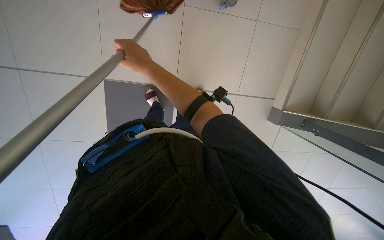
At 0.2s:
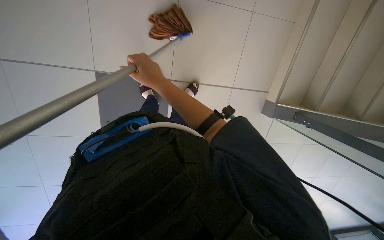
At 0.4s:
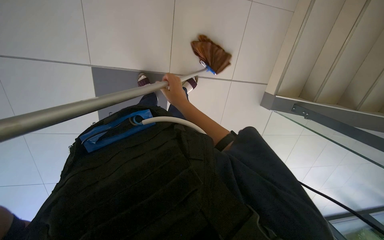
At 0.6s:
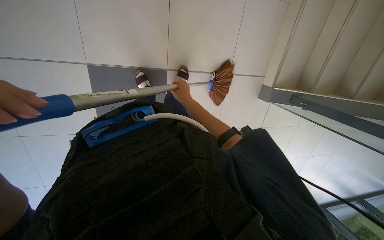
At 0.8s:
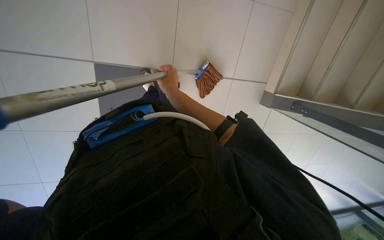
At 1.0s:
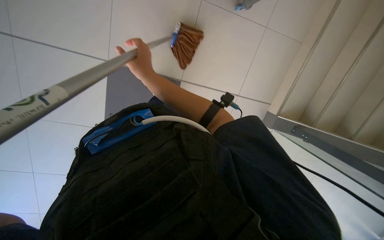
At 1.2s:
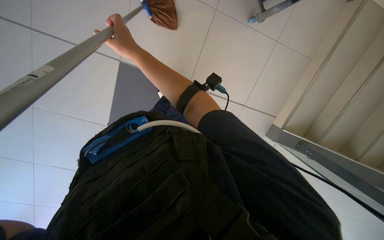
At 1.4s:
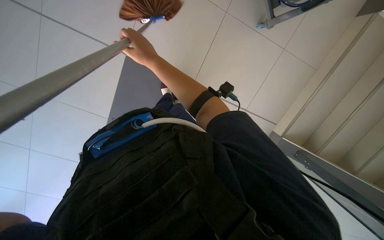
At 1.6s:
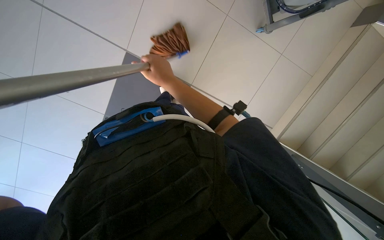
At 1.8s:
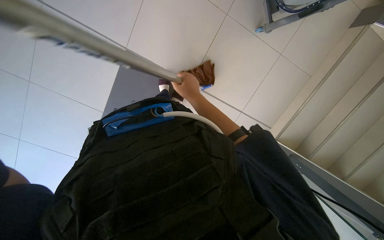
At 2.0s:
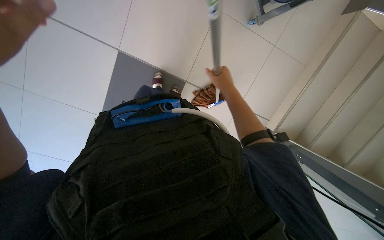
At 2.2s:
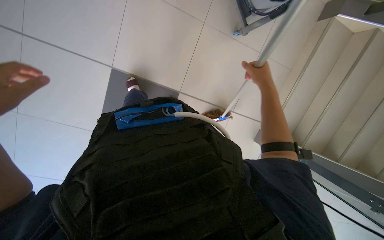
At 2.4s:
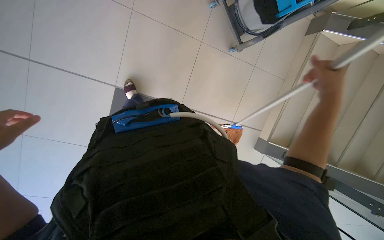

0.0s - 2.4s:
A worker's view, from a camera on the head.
Job: mopping floor.
The whole recording: Cleaning stairs. The worker cleans the stairs, including both the underside and top surfaces, with a long-handled brush.
0.0s - 1.2s: The view tilts roughly 15 degrees downward. The right hand travels farther from the camera and back again, about 20 cm each way.
1.2s - 2.4s: The right hand heads to the right, covering some 40 cm.

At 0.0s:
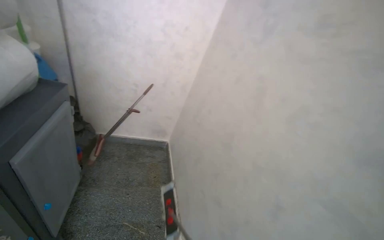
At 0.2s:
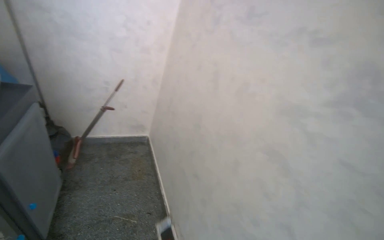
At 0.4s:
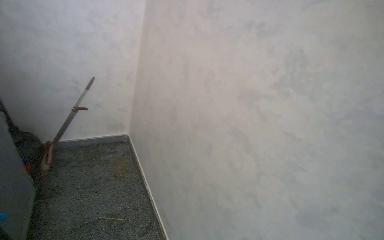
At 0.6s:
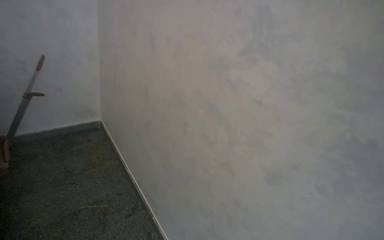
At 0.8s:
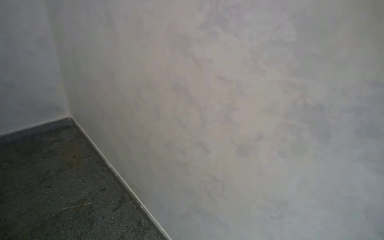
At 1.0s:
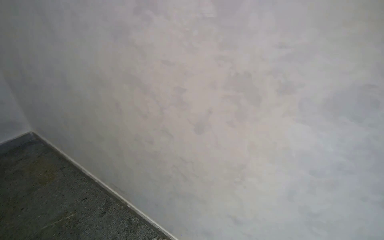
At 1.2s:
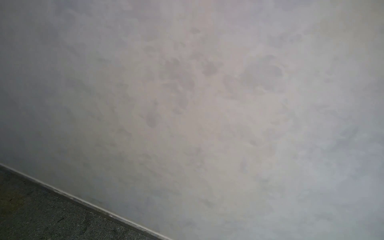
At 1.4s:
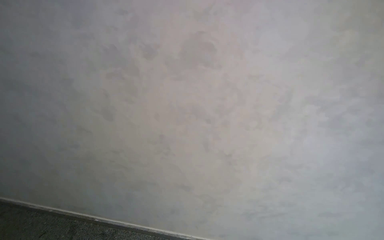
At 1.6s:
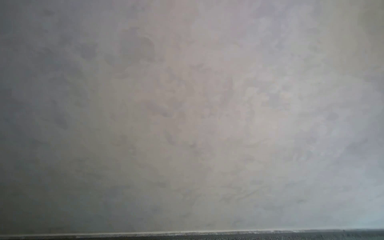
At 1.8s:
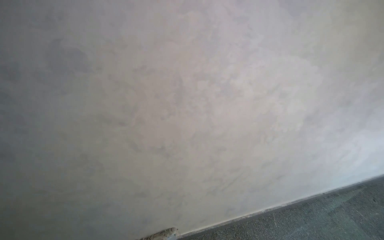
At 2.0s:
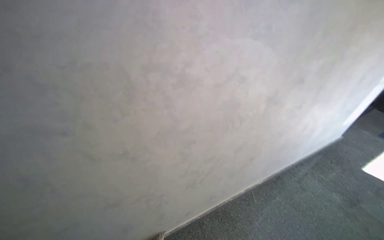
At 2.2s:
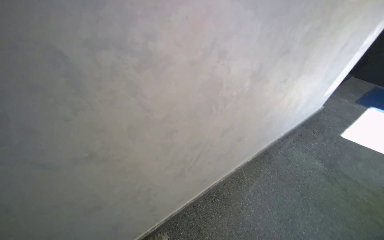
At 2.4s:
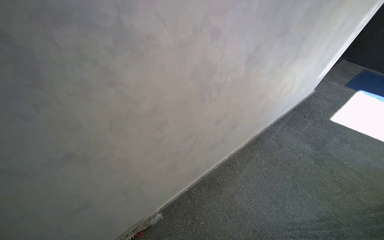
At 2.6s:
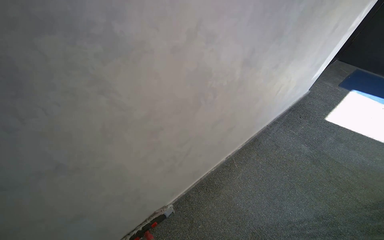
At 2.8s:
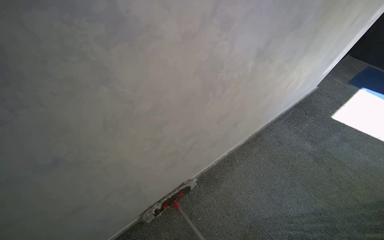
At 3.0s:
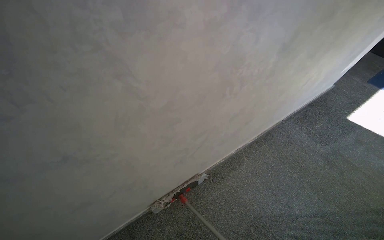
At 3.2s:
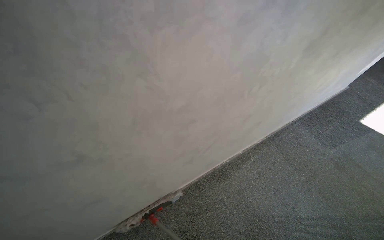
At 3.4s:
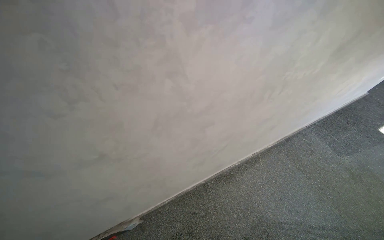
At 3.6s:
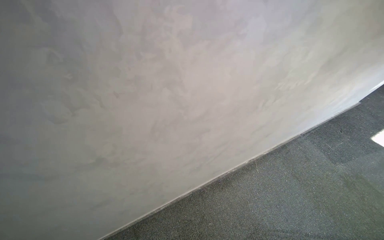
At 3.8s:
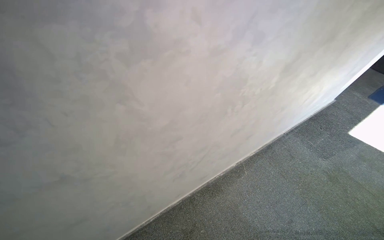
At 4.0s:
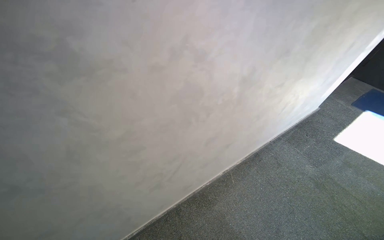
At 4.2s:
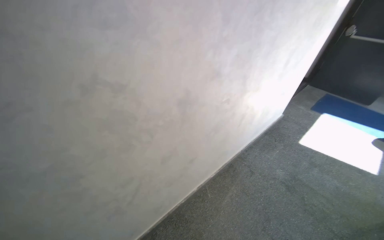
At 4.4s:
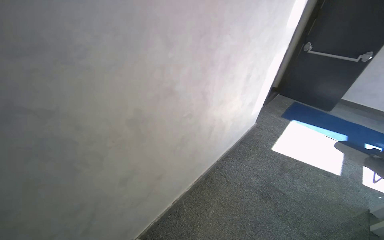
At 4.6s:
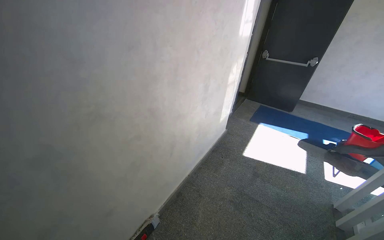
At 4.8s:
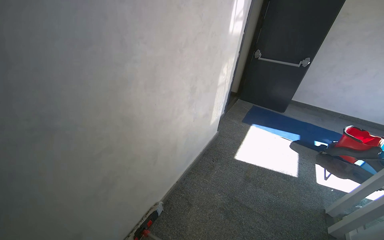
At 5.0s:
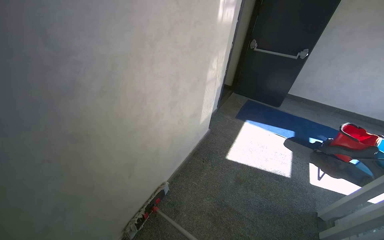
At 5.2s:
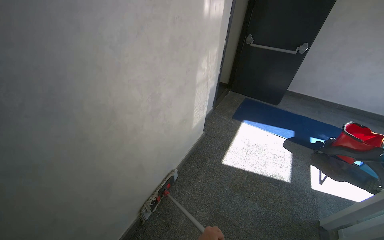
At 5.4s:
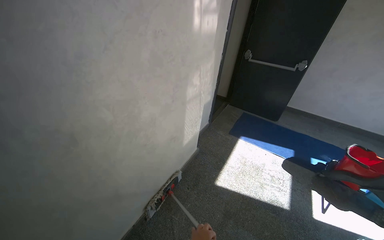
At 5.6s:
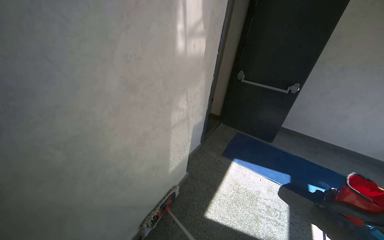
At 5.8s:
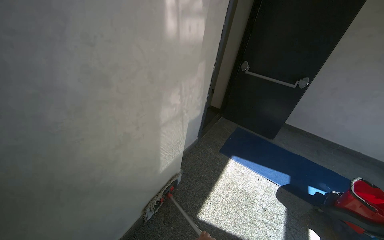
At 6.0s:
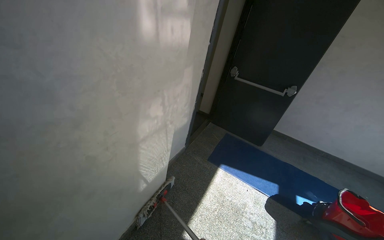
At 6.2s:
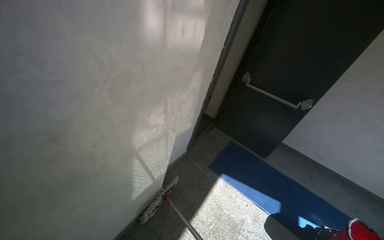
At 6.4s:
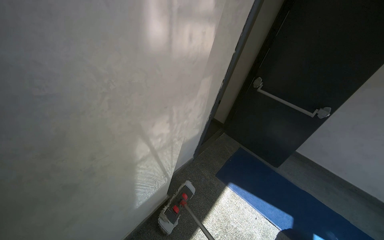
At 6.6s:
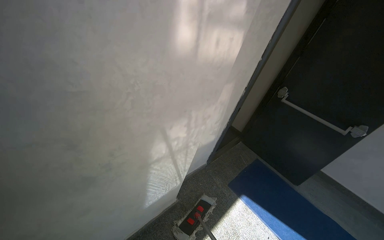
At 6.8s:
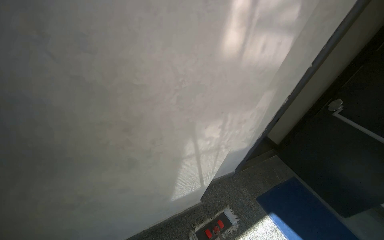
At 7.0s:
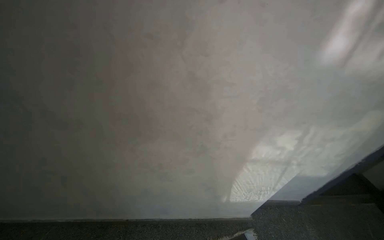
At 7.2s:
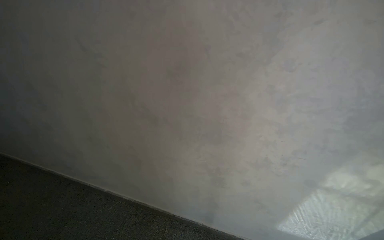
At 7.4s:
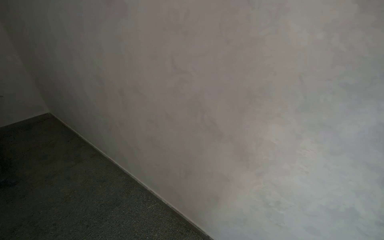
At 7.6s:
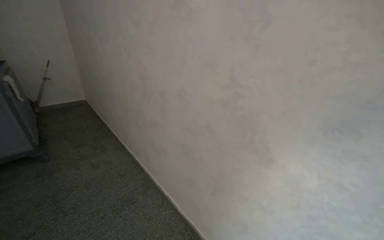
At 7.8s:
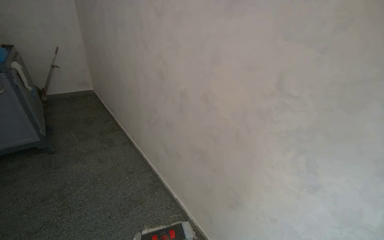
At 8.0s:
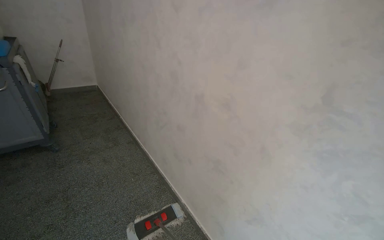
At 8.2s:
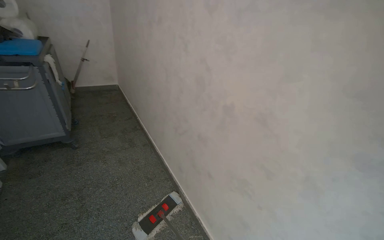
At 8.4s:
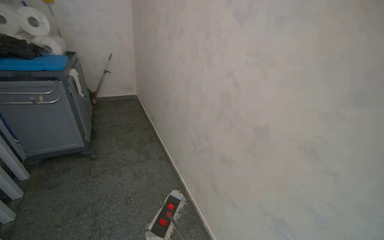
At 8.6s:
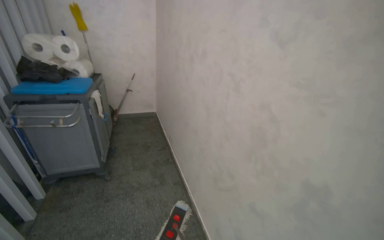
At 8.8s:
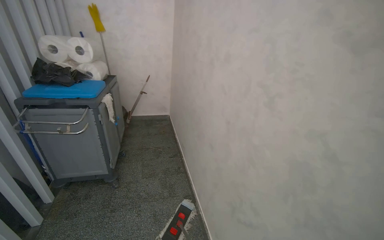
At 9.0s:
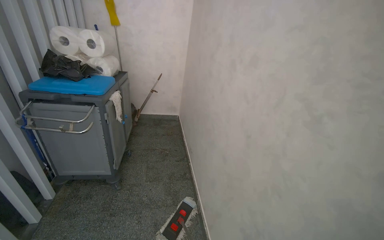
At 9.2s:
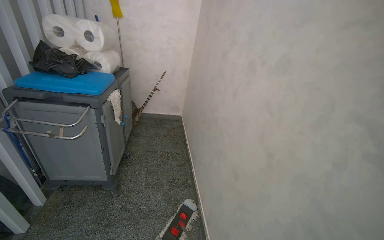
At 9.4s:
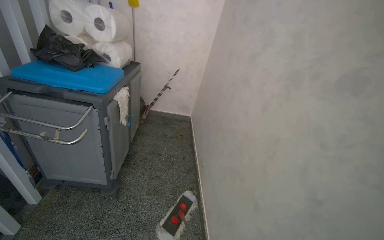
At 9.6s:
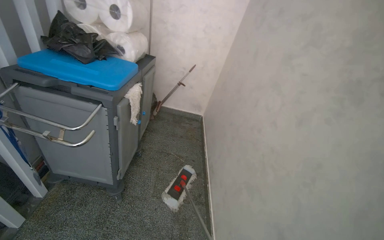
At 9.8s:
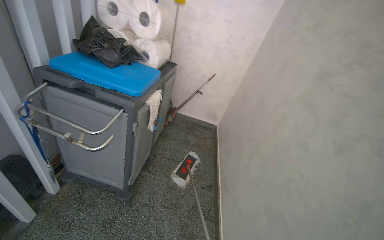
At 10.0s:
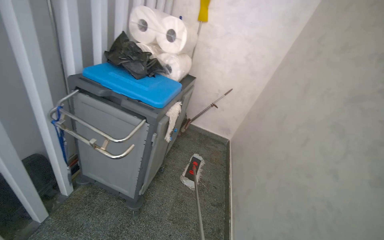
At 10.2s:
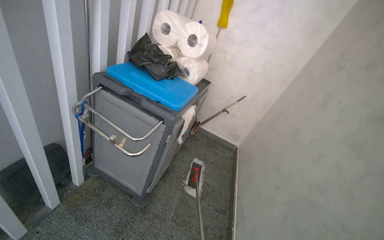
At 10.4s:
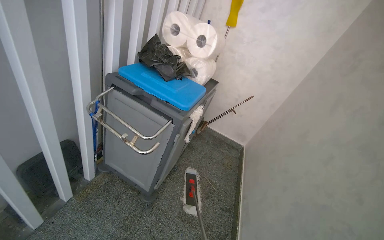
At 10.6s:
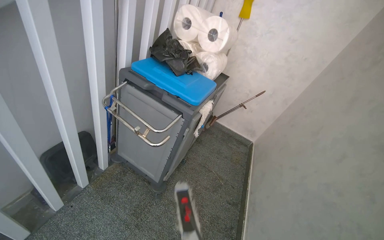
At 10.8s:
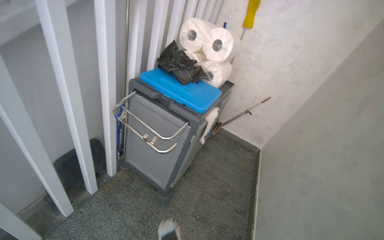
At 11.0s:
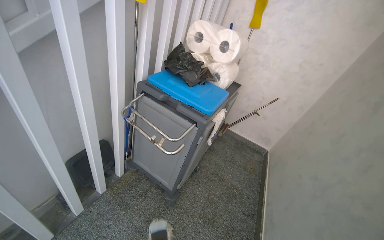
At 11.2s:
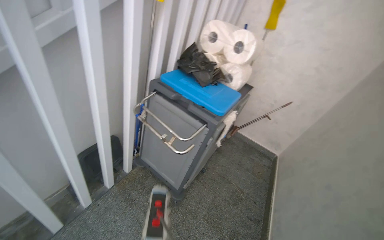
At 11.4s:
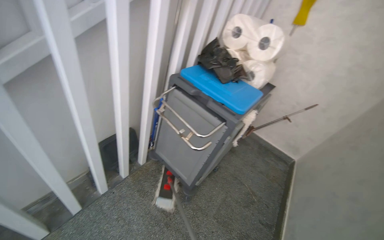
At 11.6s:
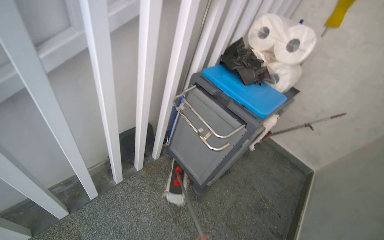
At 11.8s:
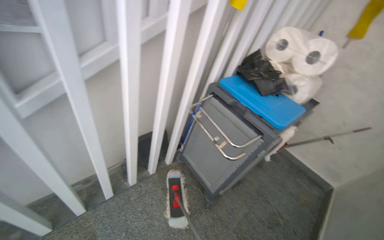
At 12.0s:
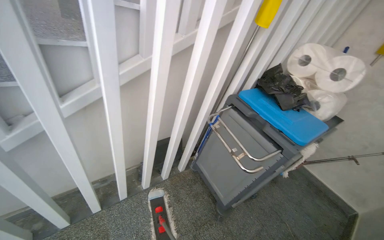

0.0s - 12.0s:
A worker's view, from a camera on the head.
Job: mopping floor.
The whole recording: Mopping building floor. The worker mops the floor in the building entrance area.
0.0s - 1.6s: The head travels about 60 cm. The wearer's head swings approximately 80 degrees to the right. The camera pitches downward, by some 20 degrees.
1.6s - 3.0s: The wearer's head swings some 30 degrees to the right. The view tilts about 20 degrees downward.
3.0s - 4.4s: The view tilts roughly 15 degrees upward.
4.4s - 6.0s: The head travels roughly 1.5 m. The camera sweeps to the right, by approximately 15 degrees.
6.0s - 7.6s: The wearer's head swings approximately 105 degrees to the left. The camera pitches upward, by some 15 degrees.
7.6s - 9.0s: The wearer moves roughly 1 m. The wearer looks some 35 degrees further to the left.
9.0s - 10.4s: The head travels about 60 cm. The head turns to the left by about 35 degrees.
10.4s - 12.0s: The head travels roughly 70 cm. The head turns to the left by some 50 degrees.

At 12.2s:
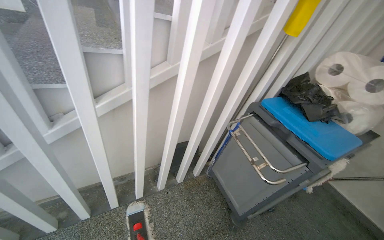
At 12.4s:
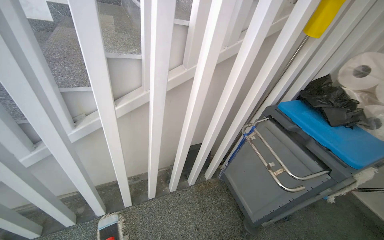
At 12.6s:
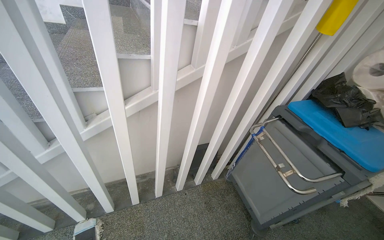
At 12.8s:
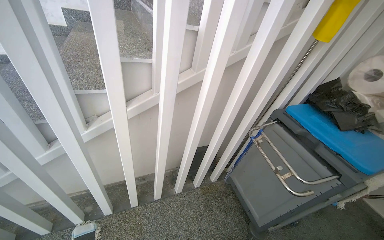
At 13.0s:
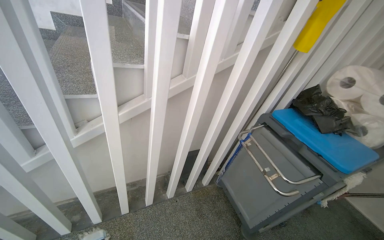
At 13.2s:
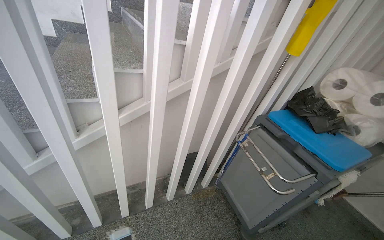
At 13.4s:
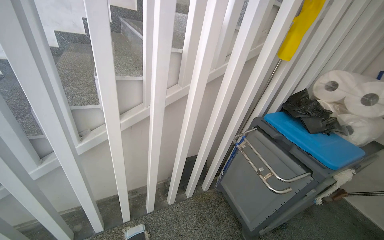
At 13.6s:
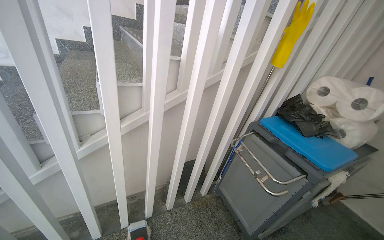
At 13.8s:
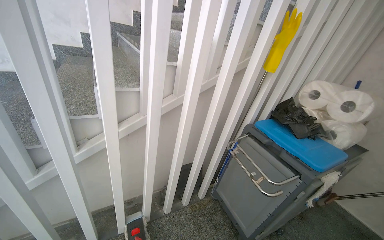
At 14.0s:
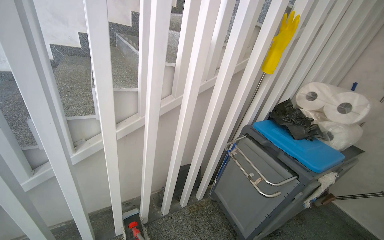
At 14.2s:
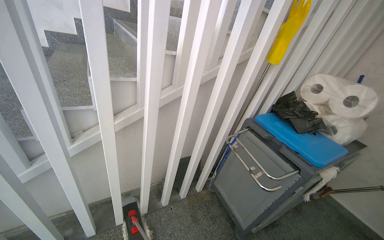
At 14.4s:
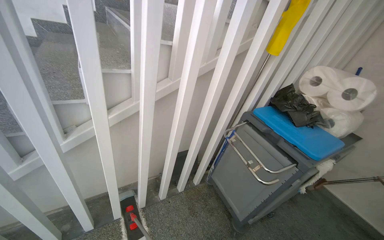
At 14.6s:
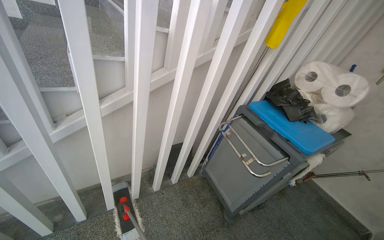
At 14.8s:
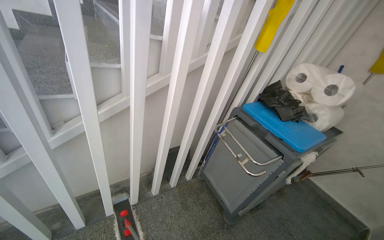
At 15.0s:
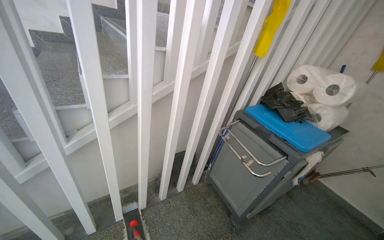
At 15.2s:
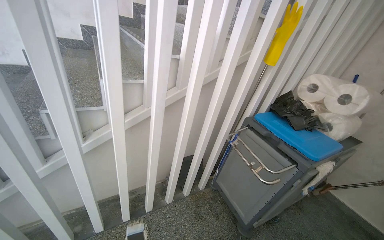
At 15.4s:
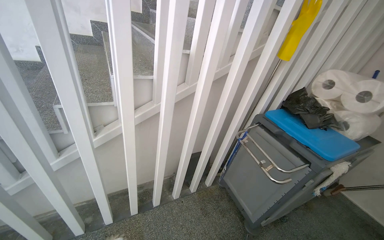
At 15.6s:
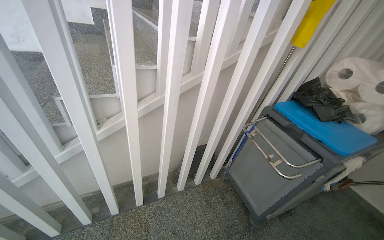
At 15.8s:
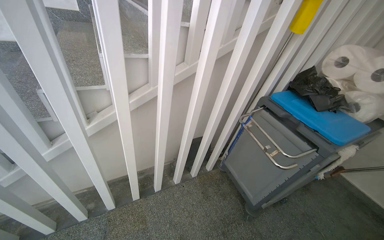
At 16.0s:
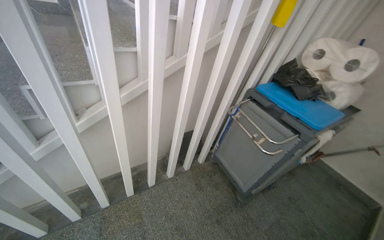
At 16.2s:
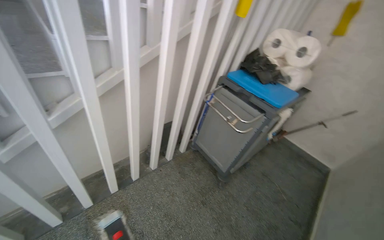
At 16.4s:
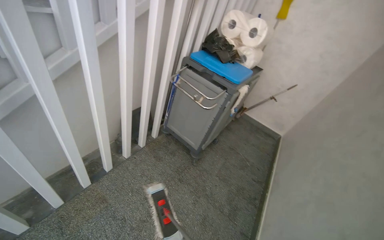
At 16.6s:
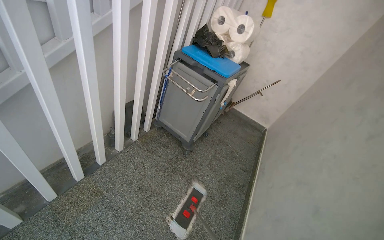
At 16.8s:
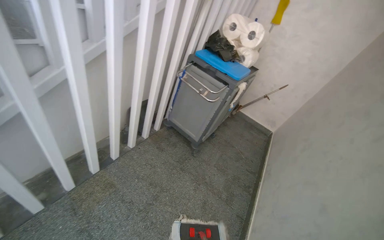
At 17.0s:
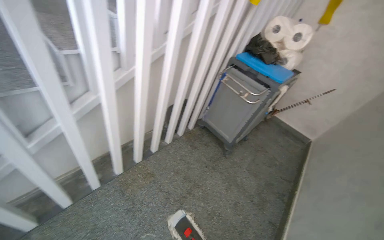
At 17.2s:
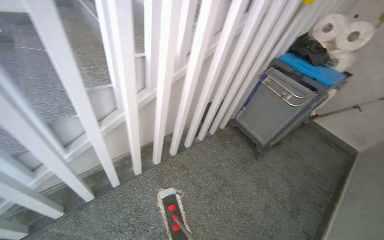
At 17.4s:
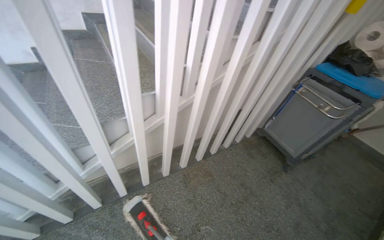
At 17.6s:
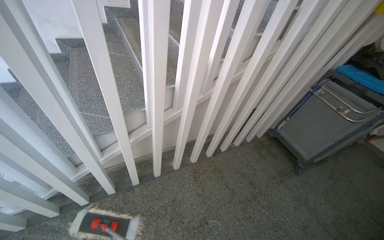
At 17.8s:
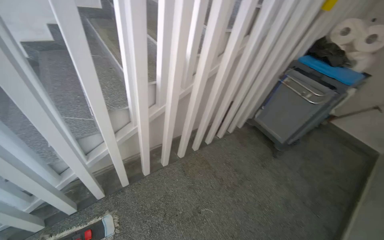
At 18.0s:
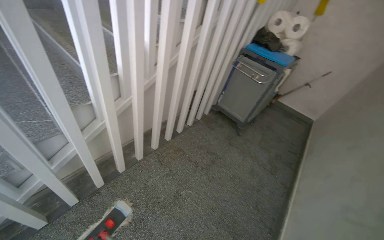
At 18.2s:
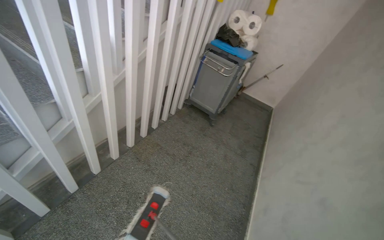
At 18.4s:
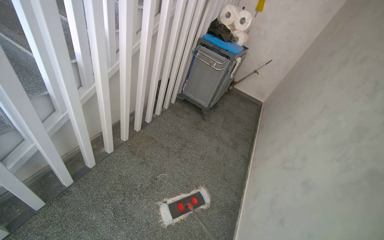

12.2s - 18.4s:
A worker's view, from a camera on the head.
Job: mopping floor.
The whole recording: Mopping building floor. The worker mops the floor in the building entrance area.
15.4s - 16.8s: The head turns to the right by approximately 30 degrees. The view tips downward by about 15 degrees.
16.8s - 18.4s: The wearer moves approximately 70 cm.
